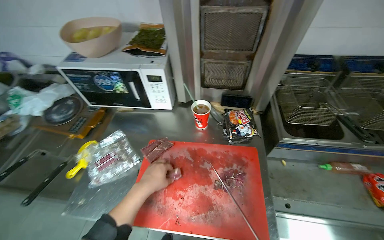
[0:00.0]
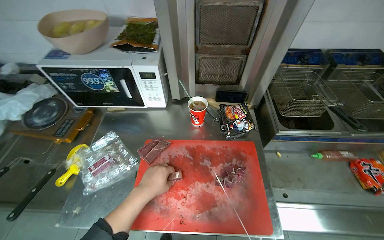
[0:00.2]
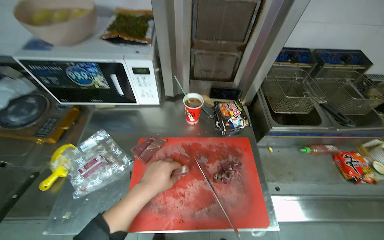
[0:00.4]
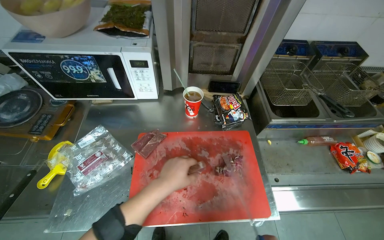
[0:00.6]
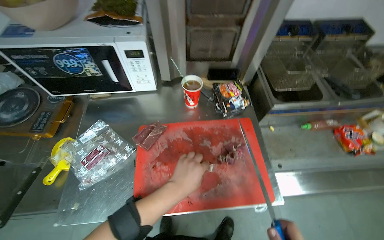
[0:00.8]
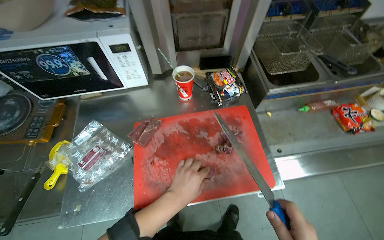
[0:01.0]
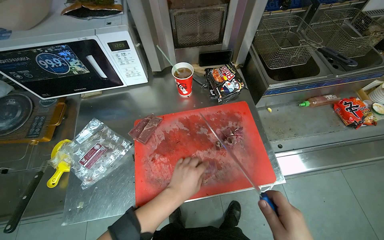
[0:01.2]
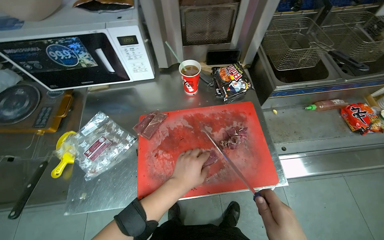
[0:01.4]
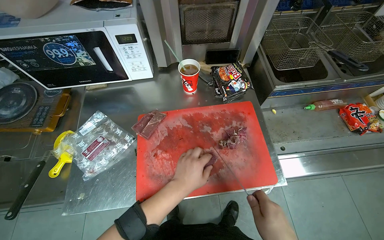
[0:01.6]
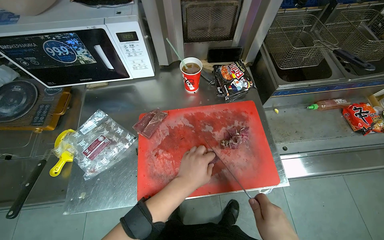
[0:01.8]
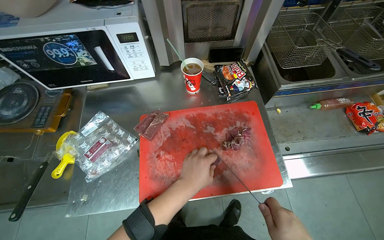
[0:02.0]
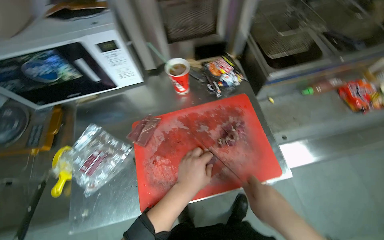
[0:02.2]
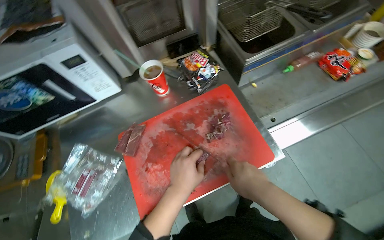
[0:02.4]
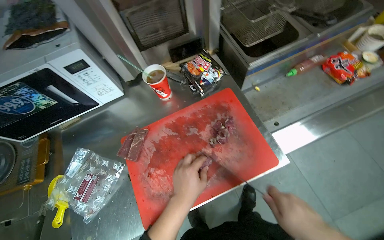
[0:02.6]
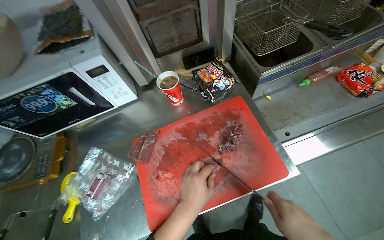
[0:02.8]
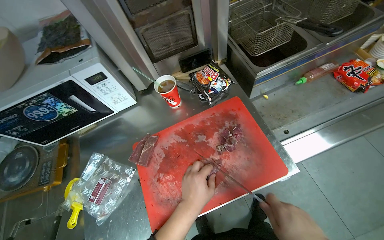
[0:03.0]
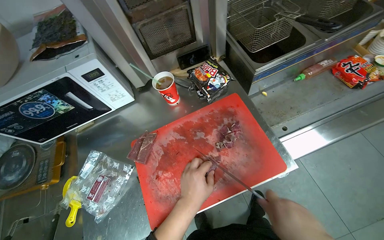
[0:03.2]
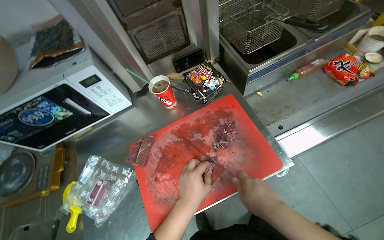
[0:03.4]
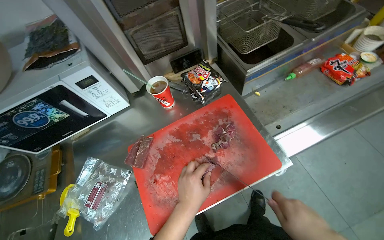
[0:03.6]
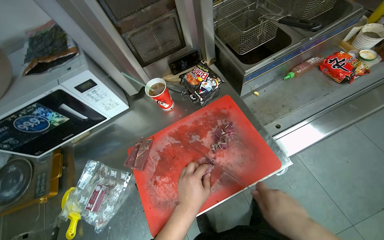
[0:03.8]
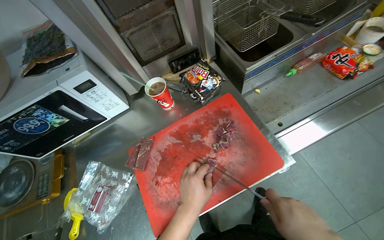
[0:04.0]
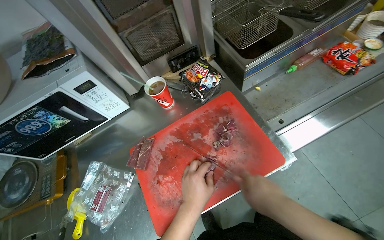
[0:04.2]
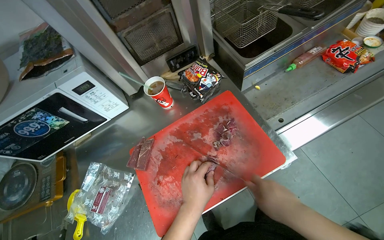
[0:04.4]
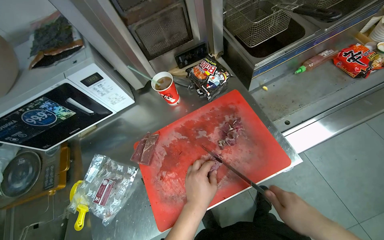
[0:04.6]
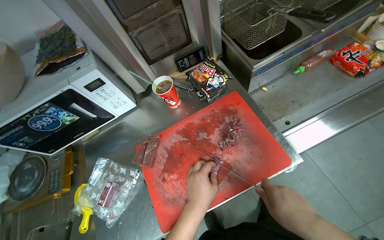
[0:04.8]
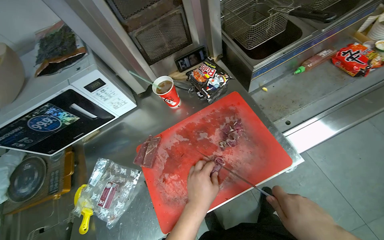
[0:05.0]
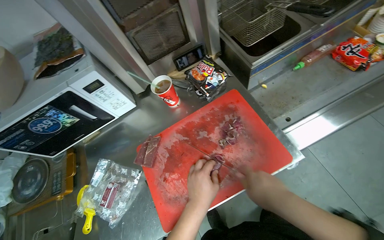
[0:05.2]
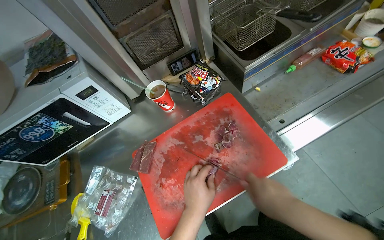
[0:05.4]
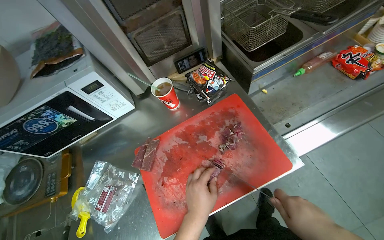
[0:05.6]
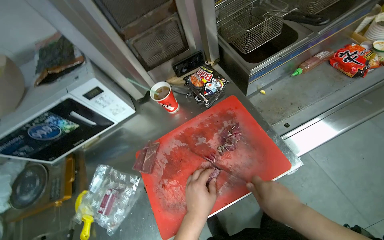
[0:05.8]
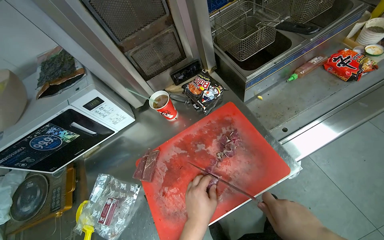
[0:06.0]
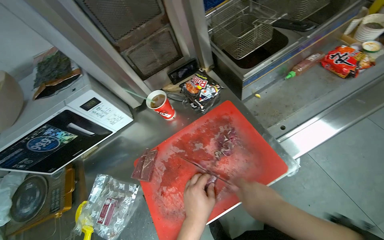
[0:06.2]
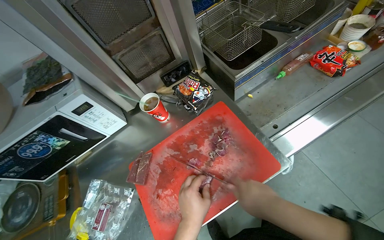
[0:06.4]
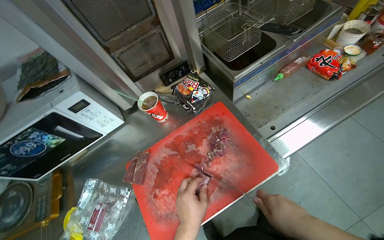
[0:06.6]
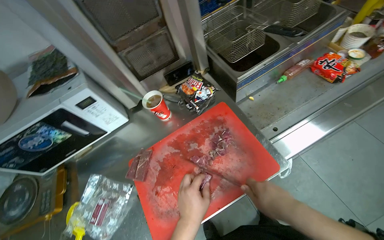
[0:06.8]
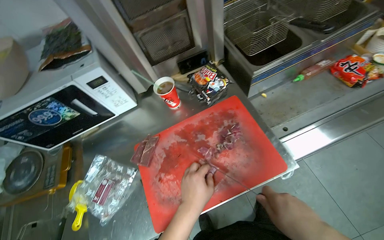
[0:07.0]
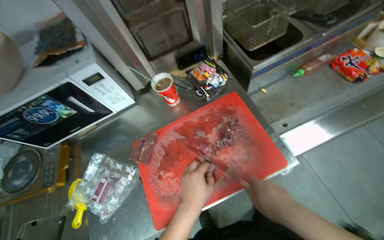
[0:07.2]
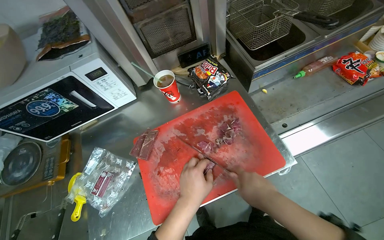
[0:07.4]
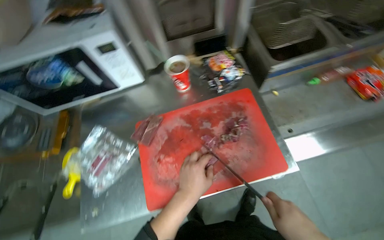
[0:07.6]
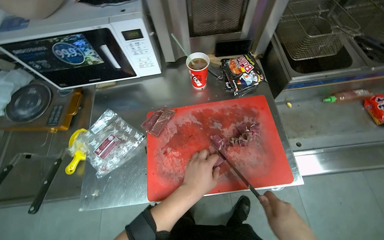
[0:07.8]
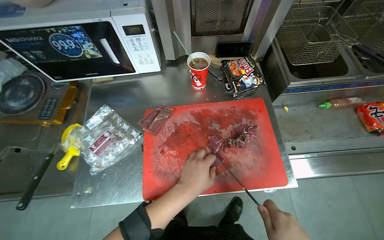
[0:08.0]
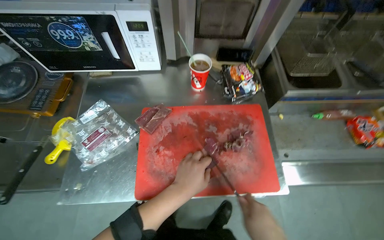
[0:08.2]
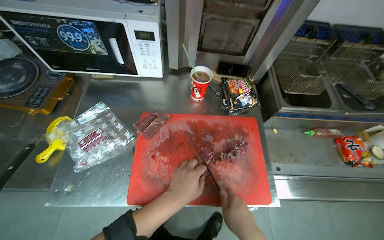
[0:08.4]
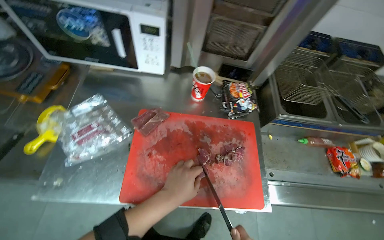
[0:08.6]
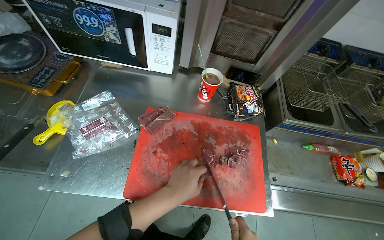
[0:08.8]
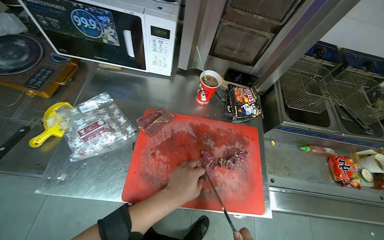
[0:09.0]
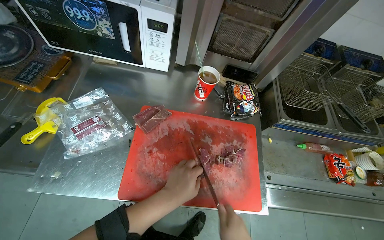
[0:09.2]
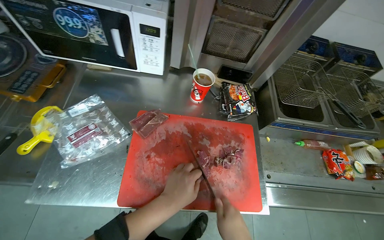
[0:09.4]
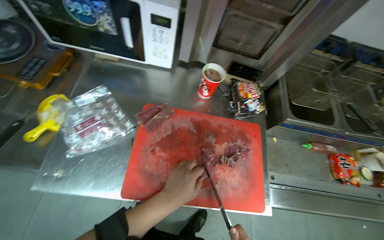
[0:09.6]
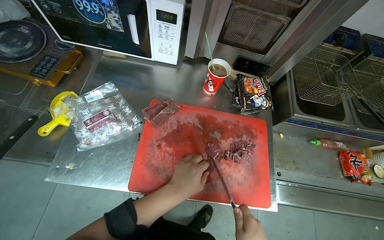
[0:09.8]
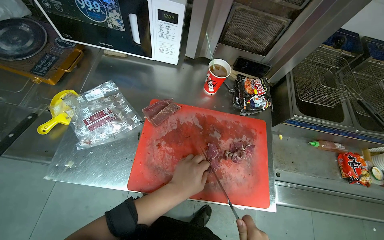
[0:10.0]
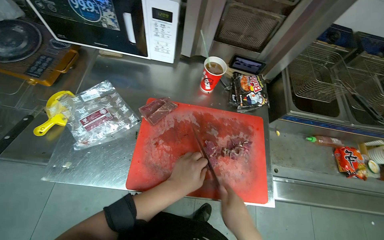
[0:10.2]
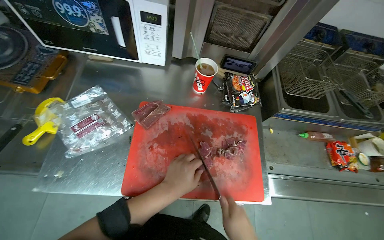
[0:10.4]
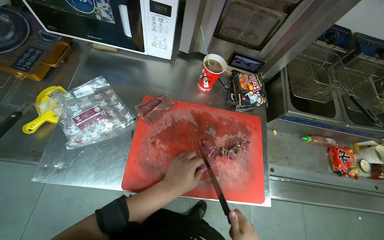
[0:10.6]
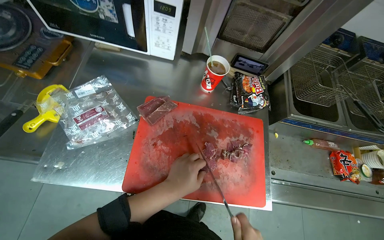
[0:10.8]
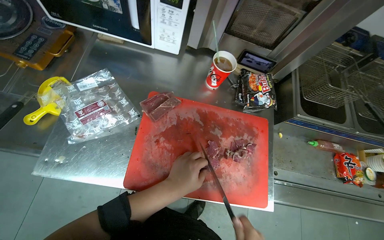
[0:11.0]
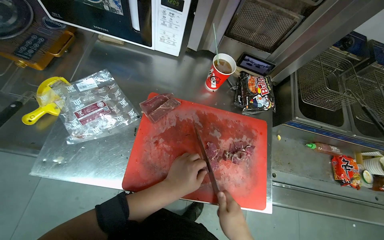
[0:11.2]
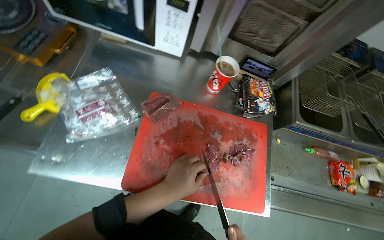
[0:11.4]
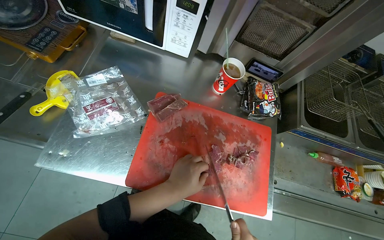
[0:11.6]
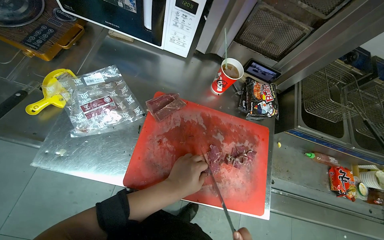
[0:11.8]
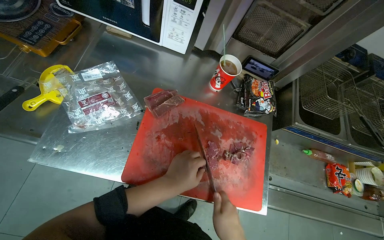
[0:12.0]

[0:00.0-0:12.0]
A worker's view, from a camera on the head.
Job: preparing food.
The whole recording: Slicing meat on cutting board. The worker continues slicing meat into smaller pieces on a red cutting board.
0:04.4 to 0:06.0: The hands make small movements and keep their place.
0:07.6 to 0:09.0: The scene turns roughly 25 degrees clockwise in the picture.

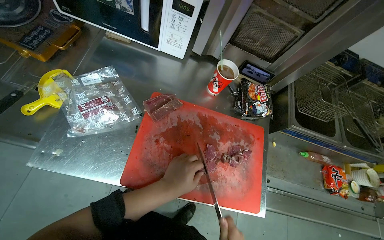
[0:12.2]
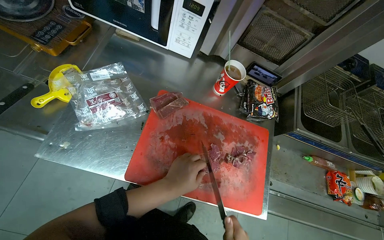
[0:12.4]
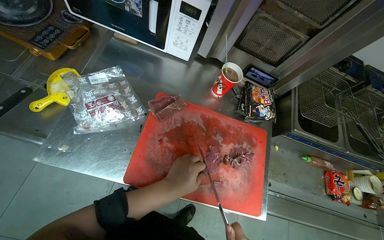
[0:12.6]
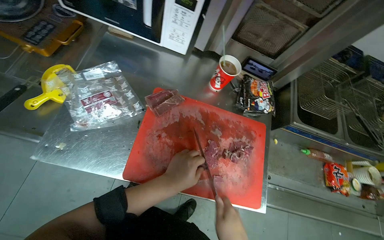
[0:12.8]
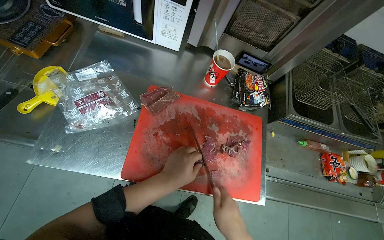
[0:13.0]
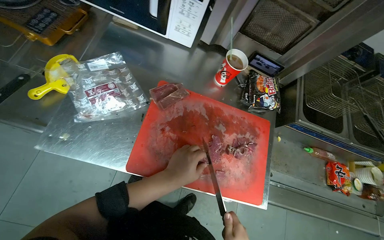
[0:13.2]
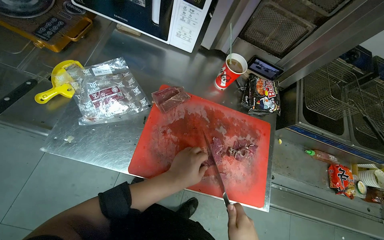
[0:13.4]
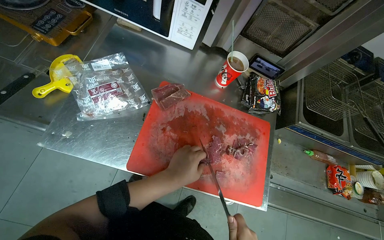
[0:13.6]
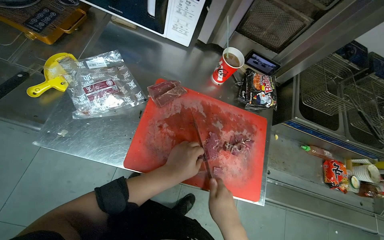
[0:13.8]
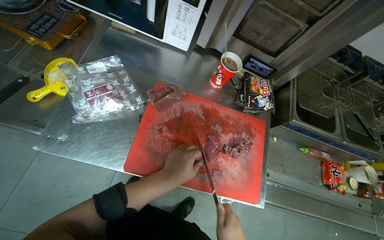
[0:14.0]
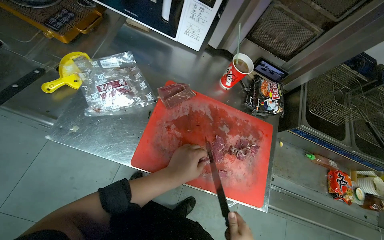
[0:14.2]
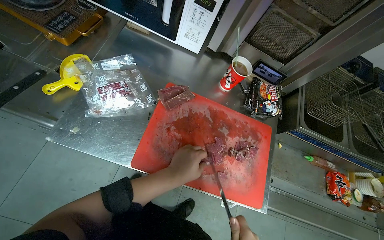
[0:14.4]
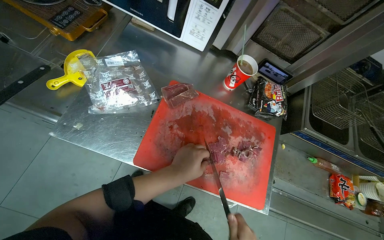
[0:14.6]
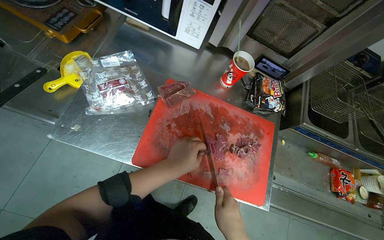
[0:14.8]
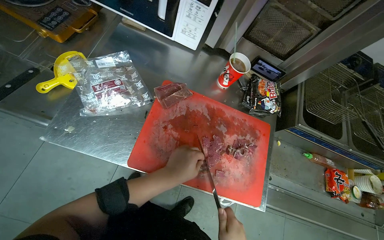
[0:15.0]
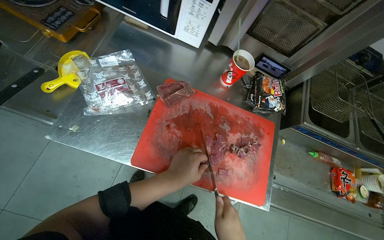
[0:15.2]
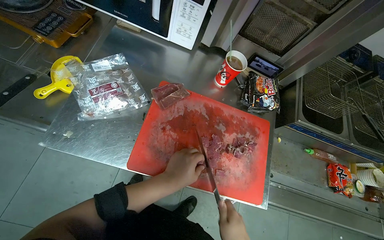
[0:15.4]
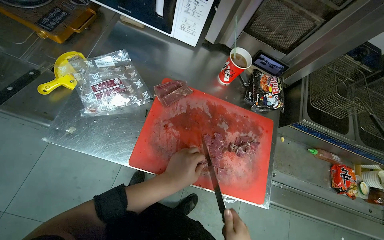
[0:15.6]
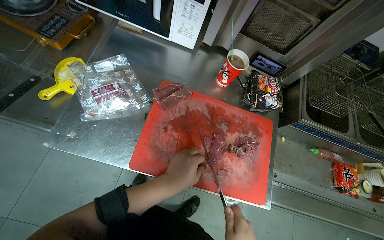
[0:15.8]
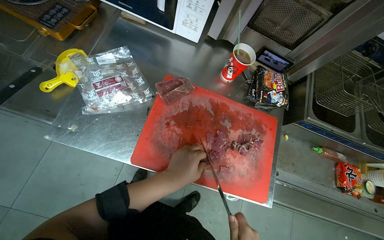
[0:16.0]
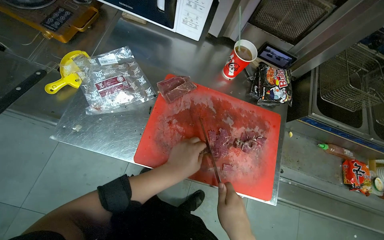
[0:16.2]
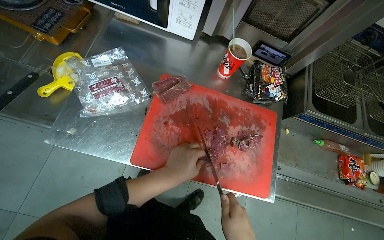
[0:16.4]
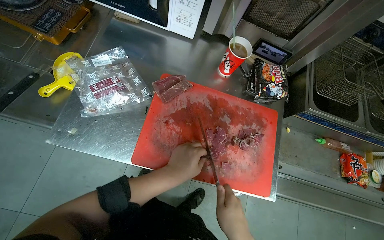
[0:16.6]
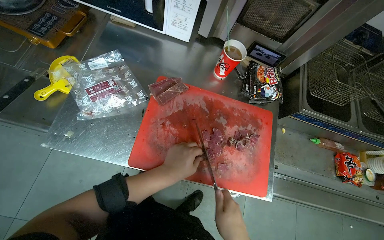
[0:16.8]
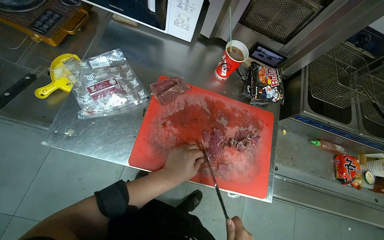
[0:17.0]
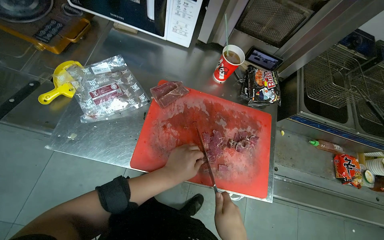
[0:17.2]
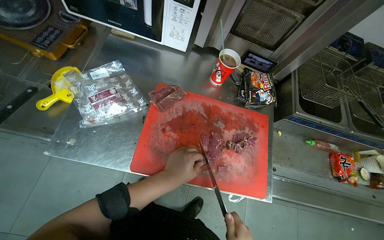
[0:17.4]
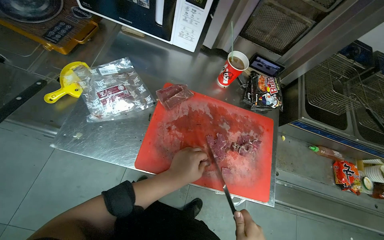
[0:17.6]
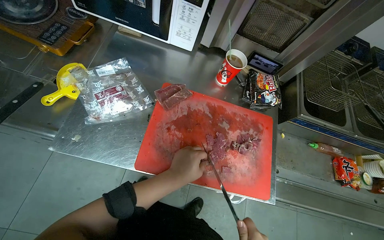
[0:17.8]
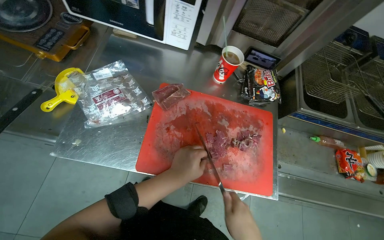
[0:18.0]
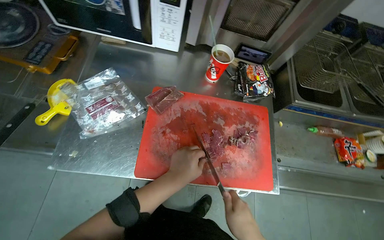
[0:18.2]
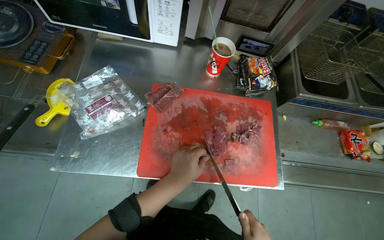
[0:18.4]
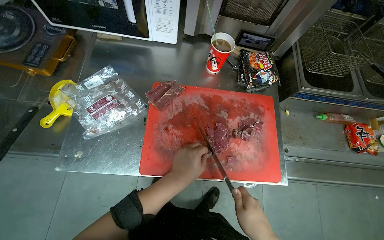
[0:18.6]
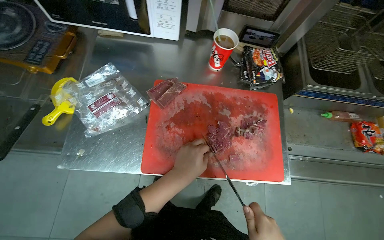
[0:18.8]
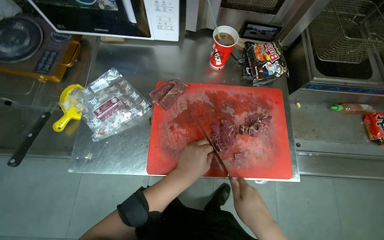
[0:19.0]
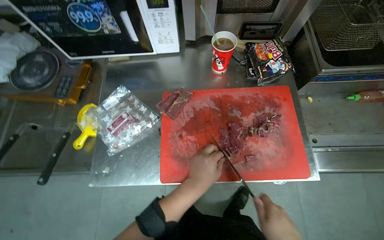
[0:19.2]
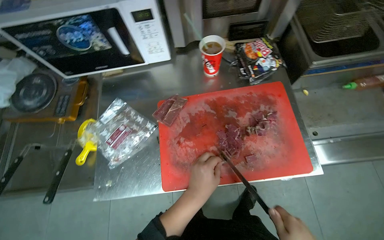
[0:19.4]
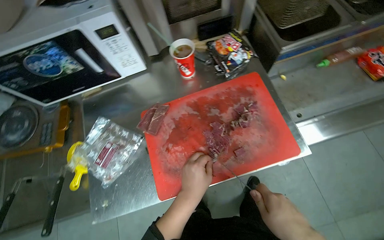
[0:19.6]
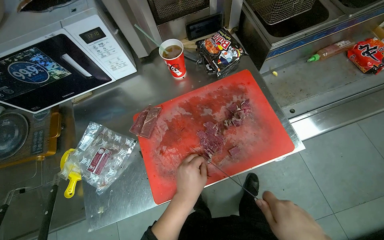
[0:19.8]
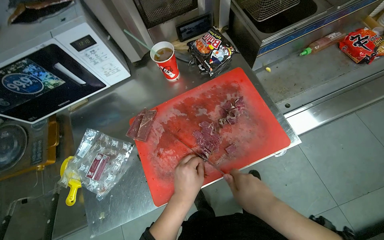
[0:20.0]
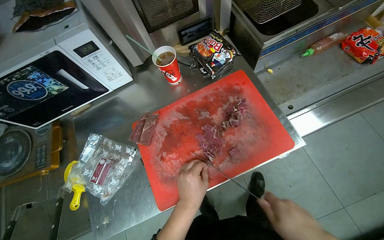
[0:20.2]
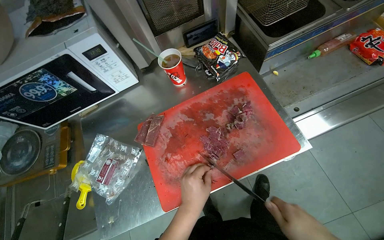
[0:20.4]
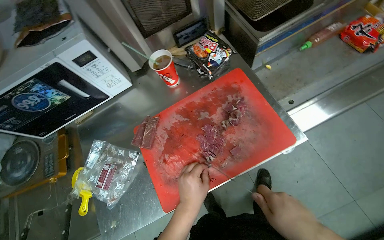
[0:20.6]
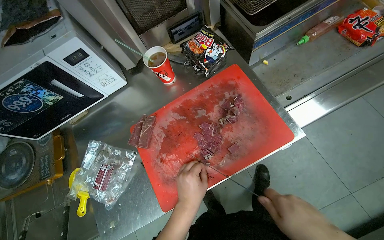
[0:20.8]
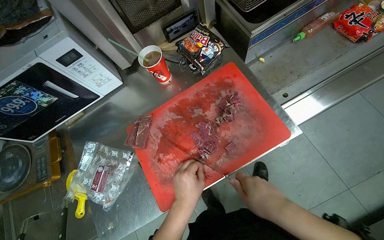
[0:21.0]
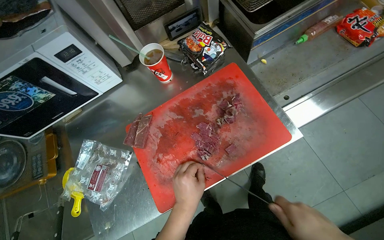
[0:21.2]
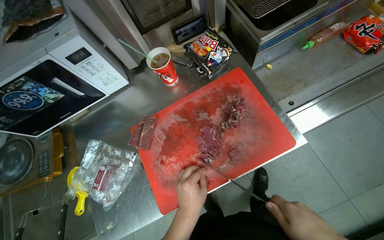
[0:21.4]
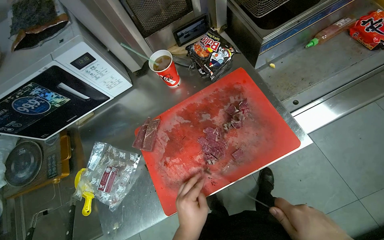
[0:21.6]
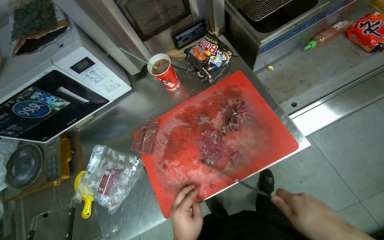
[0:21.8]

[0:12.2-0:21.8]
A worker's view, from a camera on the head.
Job: preparing food.
The whole recording: Slicing meat on cutting board. The worker continues slicing meat into smaller pieces on a red cutting board.
0:18.6 to 0:20.2: The scene turns about 30 degrees counterclockwise in the picture.
